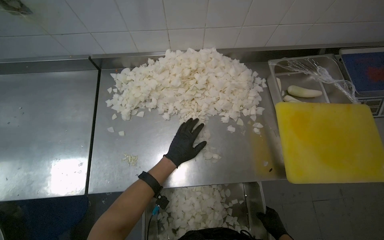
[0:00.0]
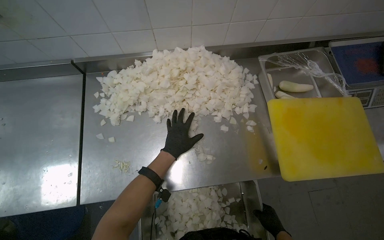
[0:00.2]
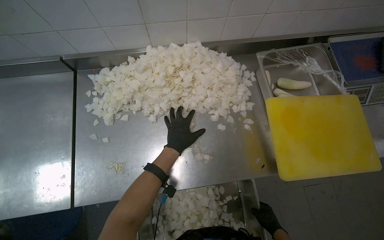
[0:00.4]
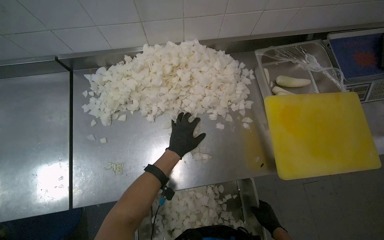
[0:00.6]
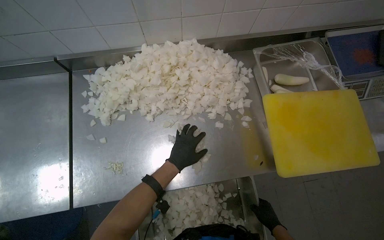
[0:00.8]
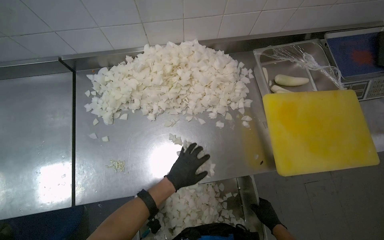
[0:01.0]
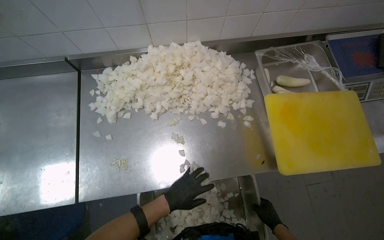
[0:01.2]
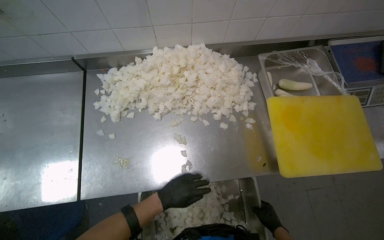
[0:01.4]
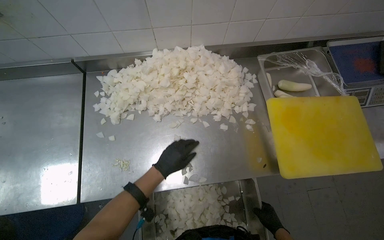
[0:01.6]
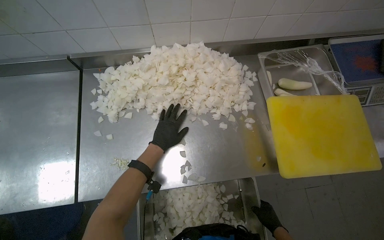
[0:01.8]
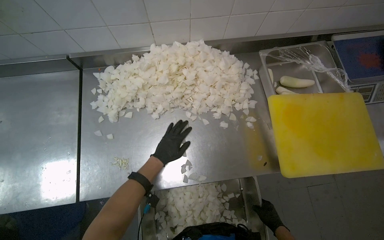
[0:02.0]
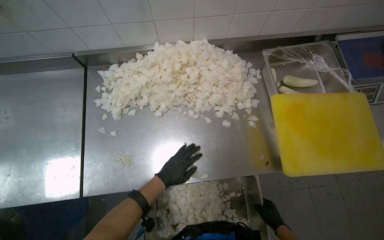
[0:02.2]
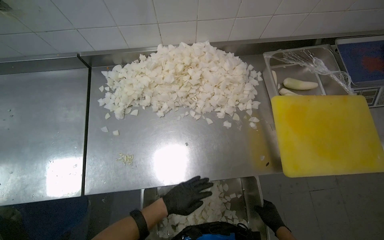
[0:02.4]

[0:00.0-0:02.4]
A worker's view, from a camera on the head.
Job: preparing food.
The whole recording: Transferring chopped onions to tray. The worker transfers chopped onions from the counter into a metal tray.
0:00.0 to 0:01.2: The left hand moves down the picture, about 10 cm.
0:01.2 to 0:02.4: The left hand goes up the picture and returns, about 20 cm each way.

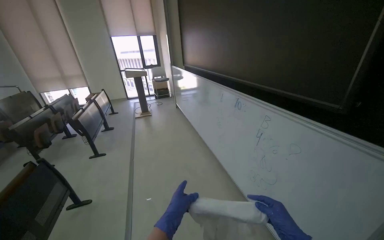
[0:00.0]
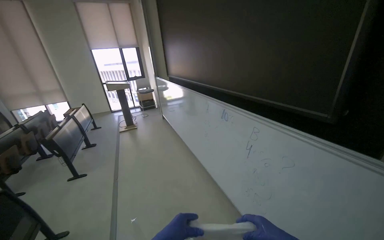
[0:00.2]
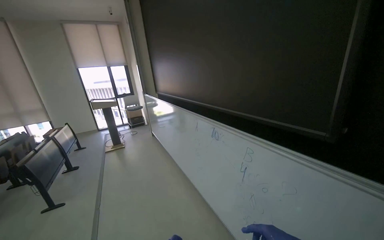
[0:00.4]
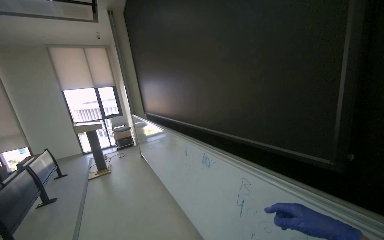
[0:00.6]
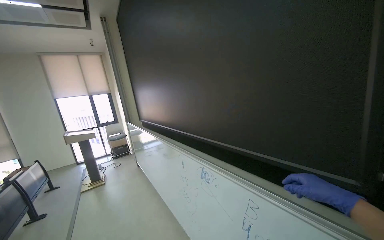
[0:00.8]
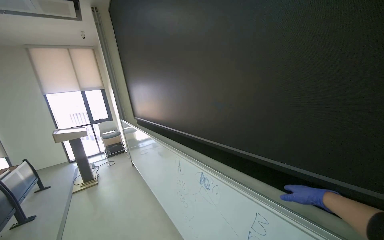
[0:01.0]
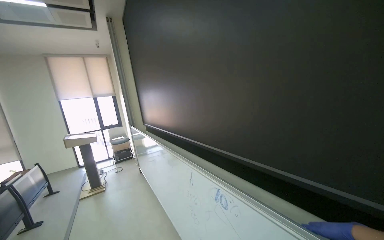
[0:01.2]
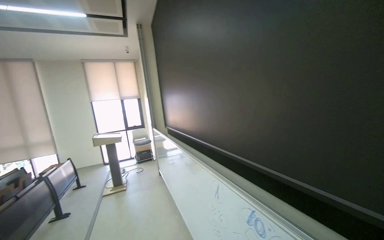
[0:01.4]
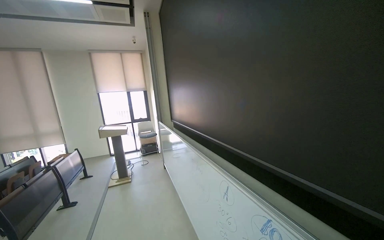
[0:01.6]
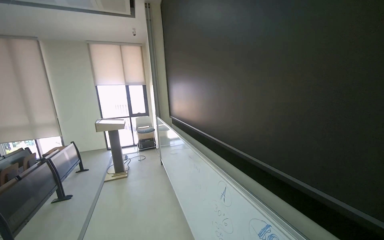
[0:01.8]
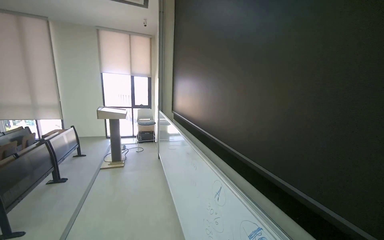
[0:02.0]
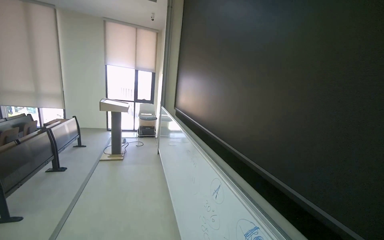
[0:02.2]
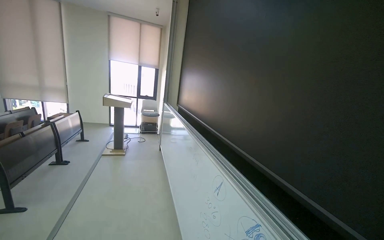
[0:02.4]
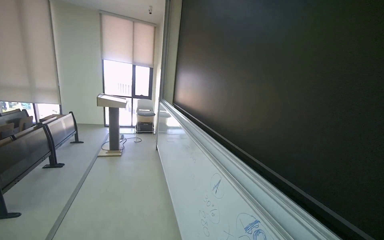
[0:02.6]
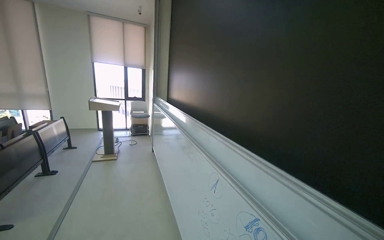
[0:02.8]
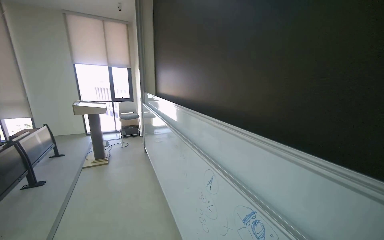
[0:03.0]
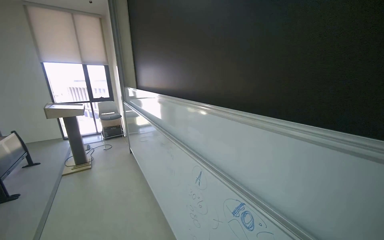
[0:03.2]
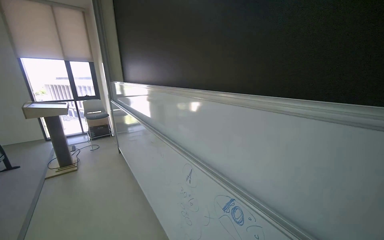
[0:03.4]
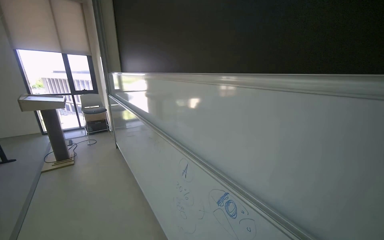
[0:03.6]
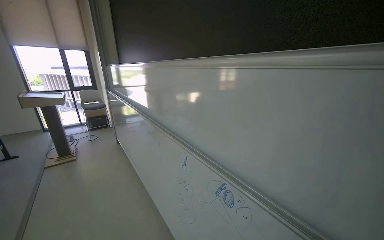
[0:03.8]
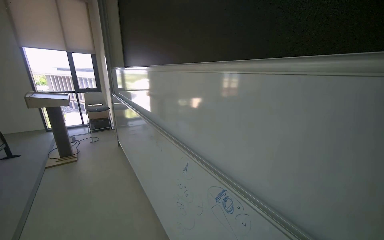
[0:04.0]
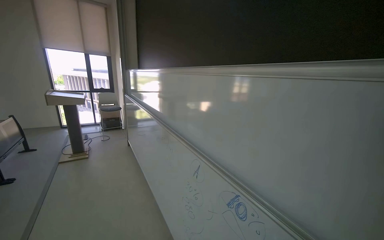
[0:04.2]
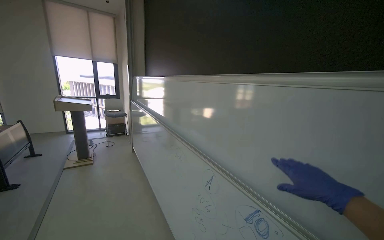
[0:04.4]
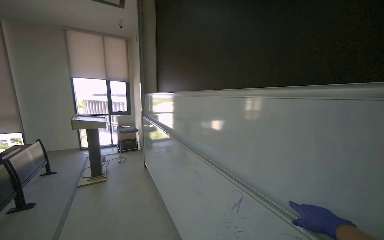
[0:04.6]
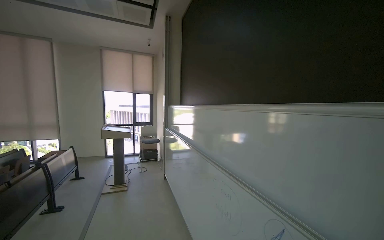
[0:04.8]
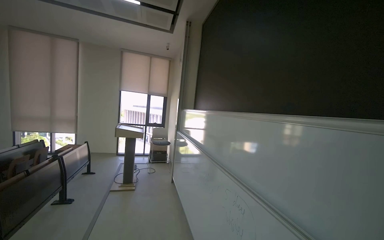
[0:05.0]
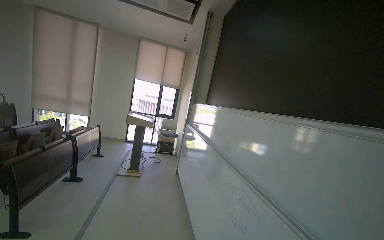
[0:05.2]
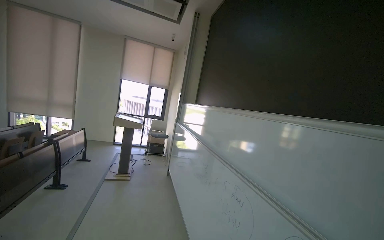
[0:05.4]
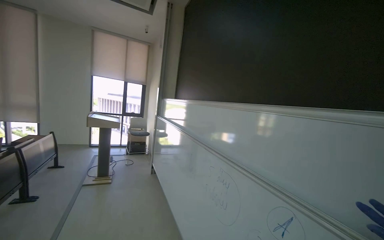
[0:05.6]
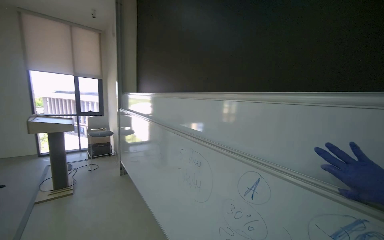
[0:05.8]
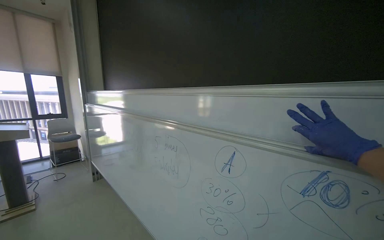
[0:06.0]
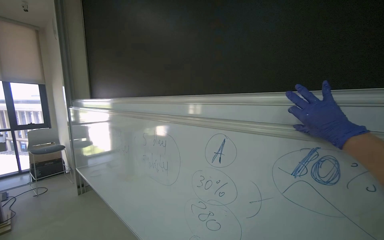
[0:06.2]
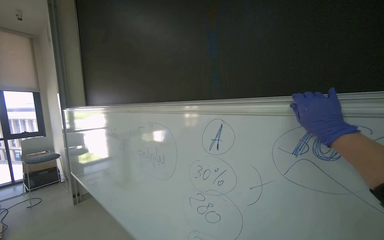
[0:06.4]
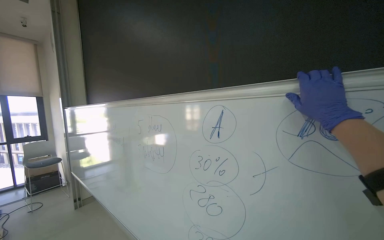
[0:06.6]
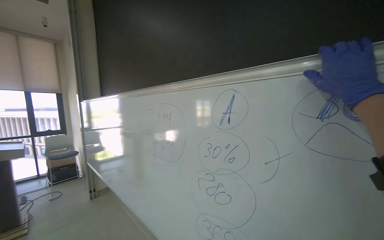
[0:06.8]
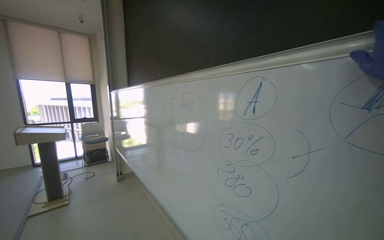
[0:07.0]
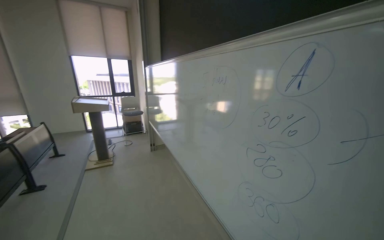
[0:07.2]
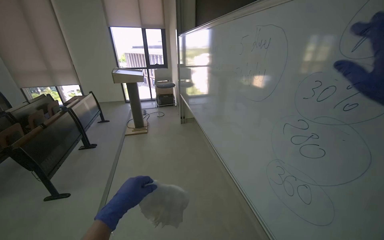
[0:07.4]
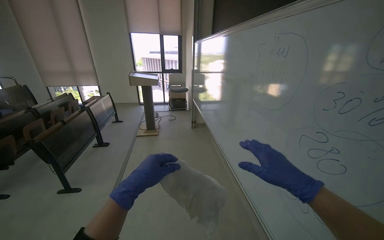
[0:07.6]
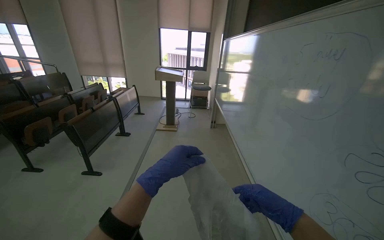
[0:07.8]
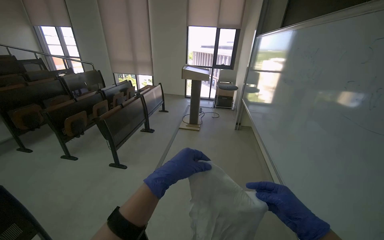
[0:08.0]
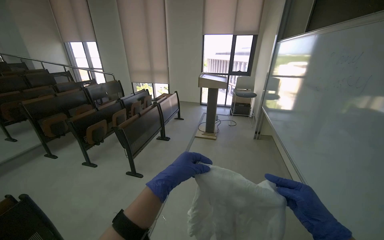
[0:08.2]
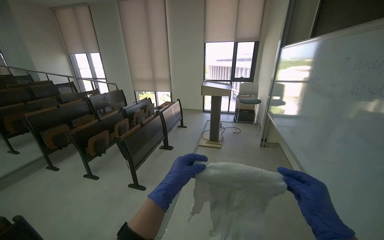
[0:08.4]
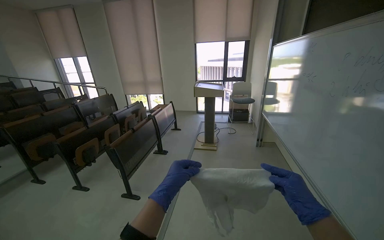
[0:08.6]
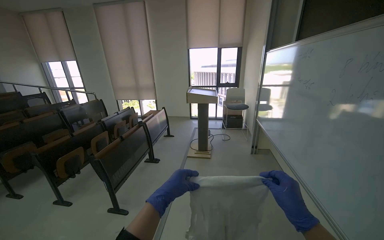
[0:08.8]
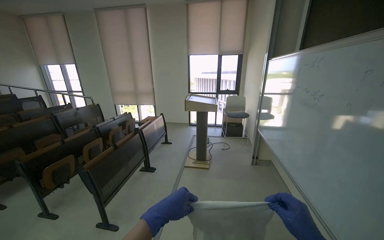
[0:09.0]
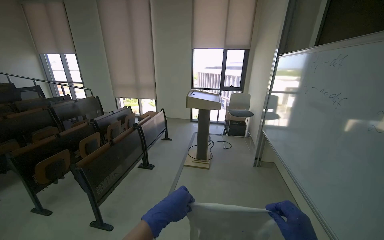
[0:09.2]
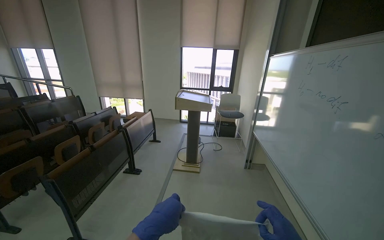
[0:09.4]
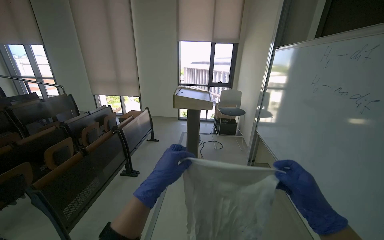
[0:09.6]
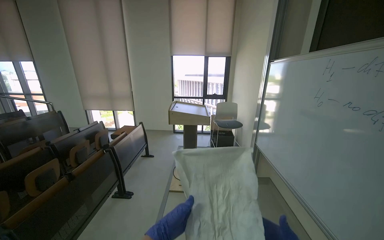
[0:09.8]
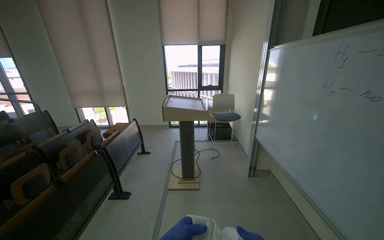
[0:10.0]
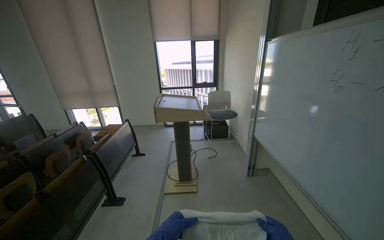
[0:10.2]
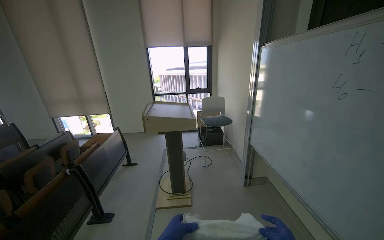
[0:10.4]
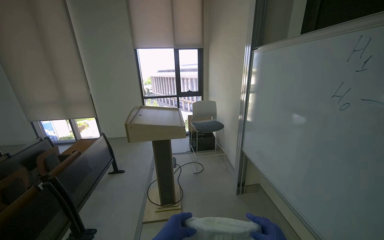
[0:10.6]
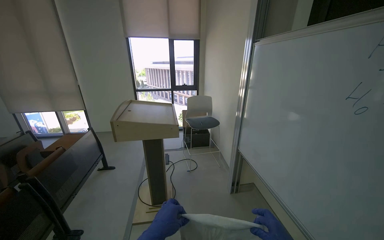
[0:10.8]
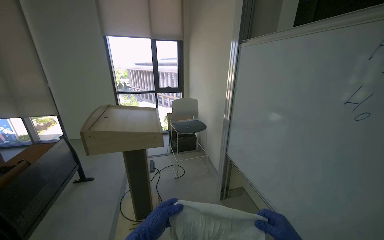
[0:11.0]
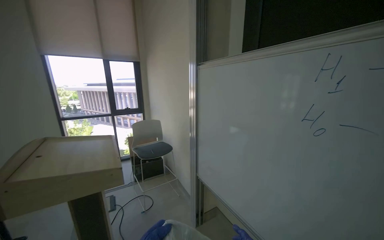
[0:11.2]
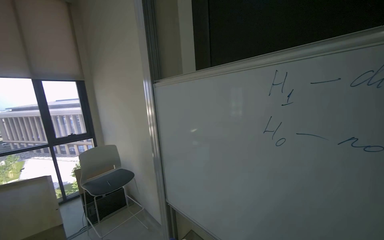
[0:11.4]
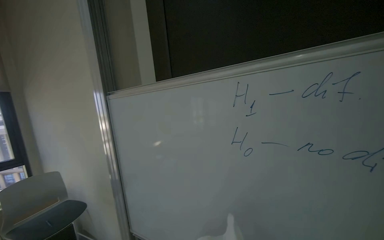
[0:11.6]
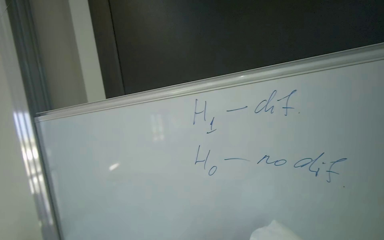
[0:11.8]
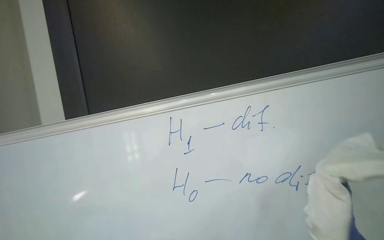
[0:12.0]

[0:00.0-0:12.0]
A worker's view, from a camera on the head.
Job: wiping surfaces.
The whole recording: Wiping whiteboard clean. The worker wipes the whiteboard clean with a cloth.
0:00.0 to 0:01.6: The head travels some 80 cm. The view tips upward by some 20 degrees.
0:06.0 to 0:07.6: The camera sweeps to the left, by approximately 35 degrees. The view tips downward by some 10 degrees.
0:07.6 to 0:09.0: The camera is carried roughly 60 cm. The view swings roughly 15 degrees to the left.
0:09.0 to 0:10.4: The camera travels some 80 cm.
0:10.4 to 0:12.0: The wearer moves some 70 cm. The head turns to the right by some 85 degrees. The view tilts approximately 25 degrees upward.

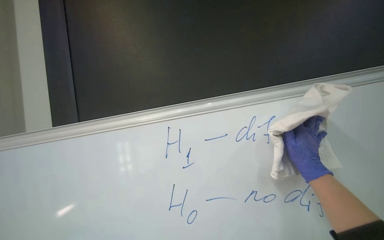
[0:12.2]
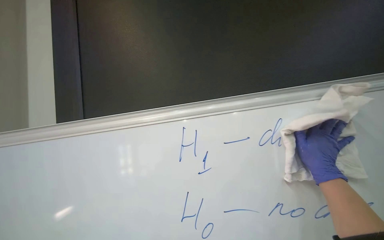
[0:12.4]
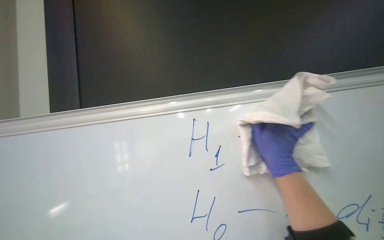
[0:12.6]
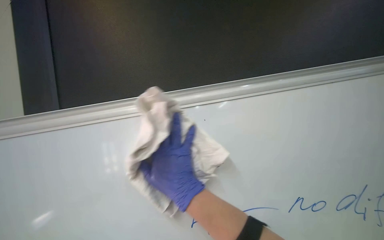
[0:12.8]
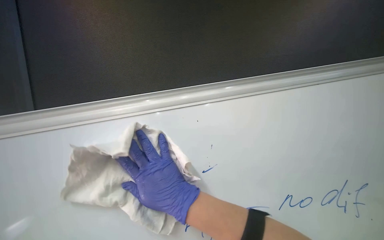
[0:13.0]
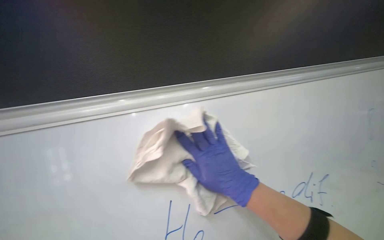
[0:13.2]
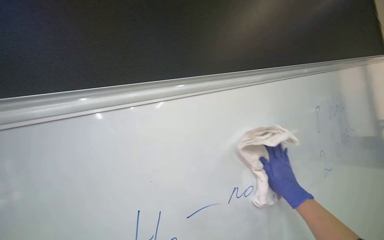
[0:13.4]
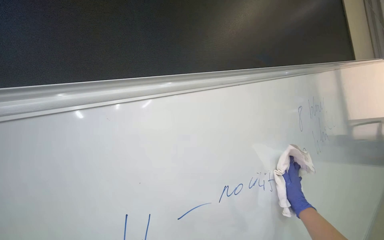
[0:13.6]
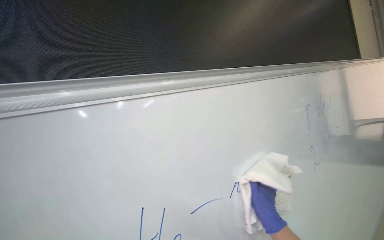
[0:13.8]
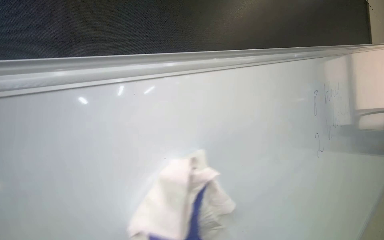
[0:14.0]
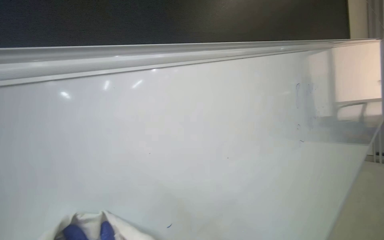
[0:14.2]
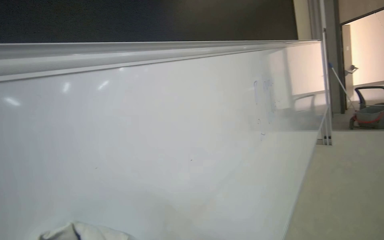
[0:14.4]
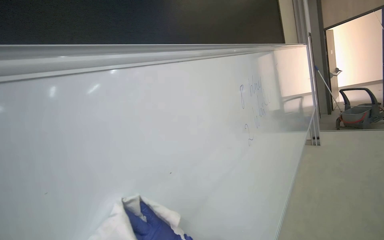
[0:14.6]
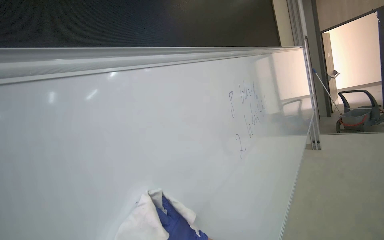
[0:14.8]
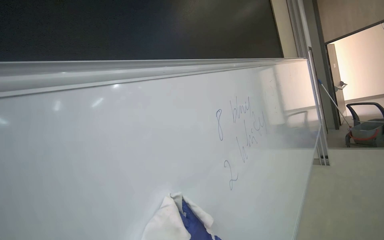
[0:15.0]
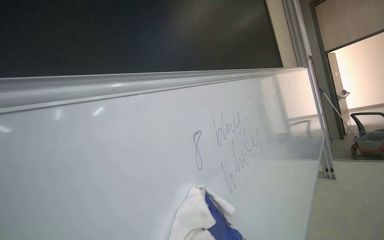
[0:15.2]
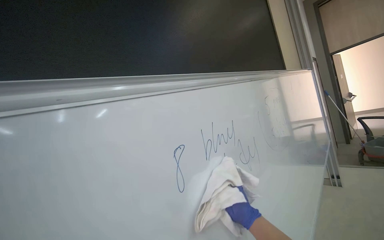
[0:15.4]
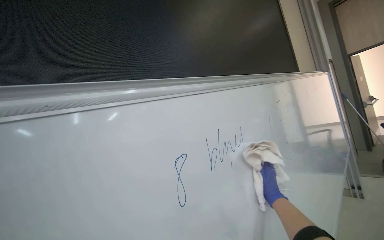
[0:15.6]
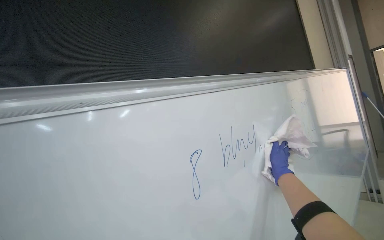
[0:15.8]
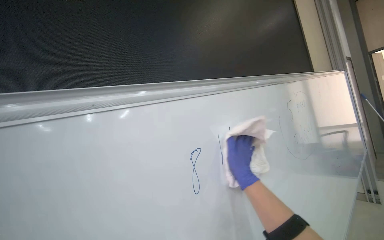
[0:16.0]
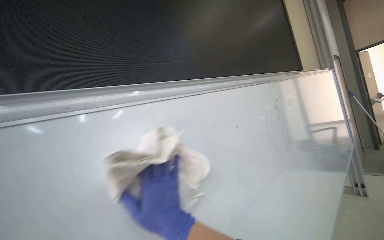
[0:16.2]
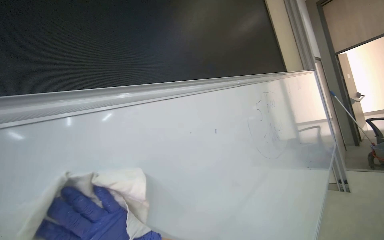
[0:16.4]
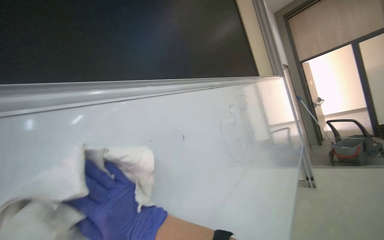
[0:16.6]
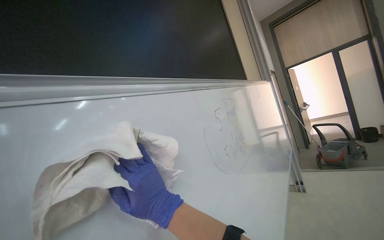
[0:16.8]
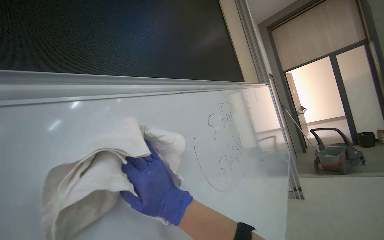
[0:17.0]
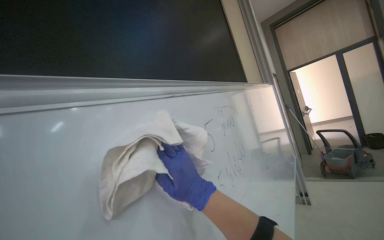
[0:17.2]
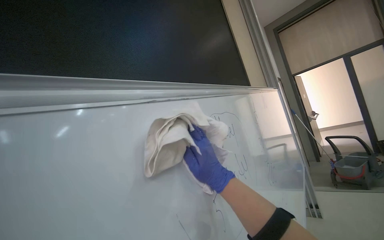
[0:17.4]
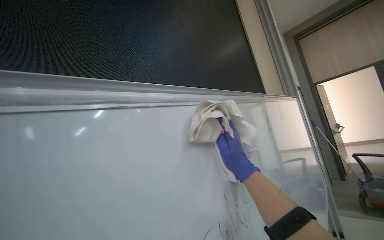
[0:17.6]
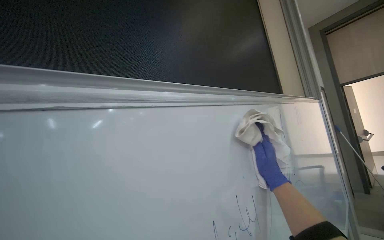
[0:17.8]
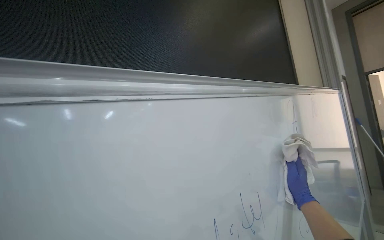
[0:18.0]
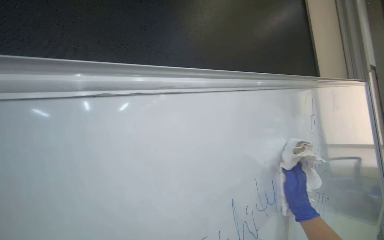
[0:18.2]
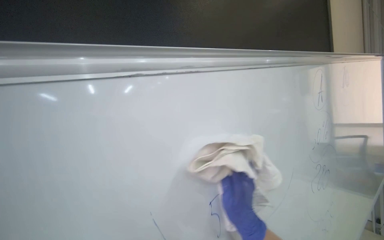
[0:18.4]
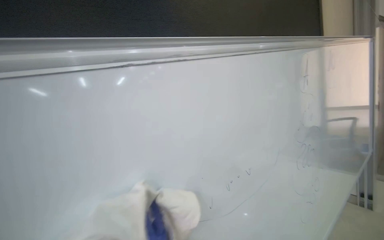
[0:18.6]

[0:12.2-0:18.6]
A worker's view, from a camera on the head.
Job: wiping surfaces.
The whole recording: Wiping whiteboard clean. The worker wipes the whiteboard clean with a cloth.
0:12.2 to 0:13.8: The view tips upward by roughly 15 degrees.
0:17.0 to 0:18.6: The view swings approximately 20 degrees to the left. The view tips downward by roughly 15 degrees.
